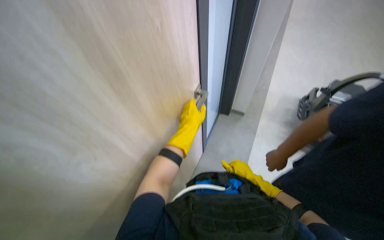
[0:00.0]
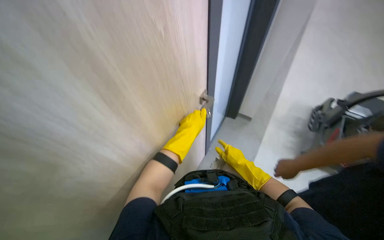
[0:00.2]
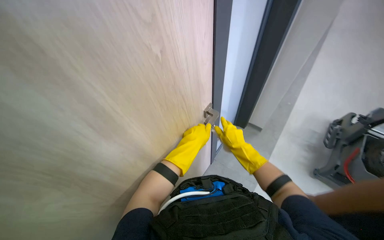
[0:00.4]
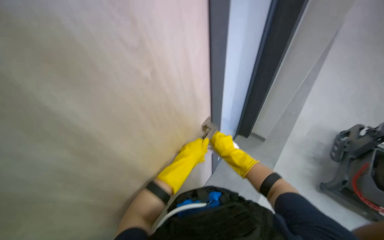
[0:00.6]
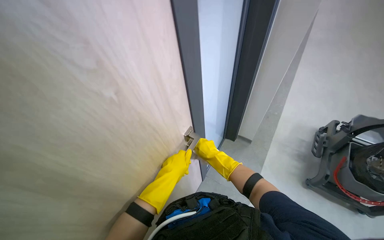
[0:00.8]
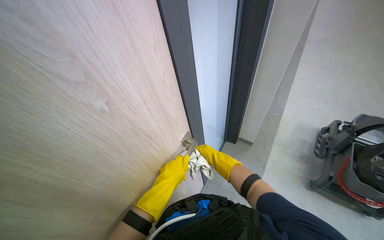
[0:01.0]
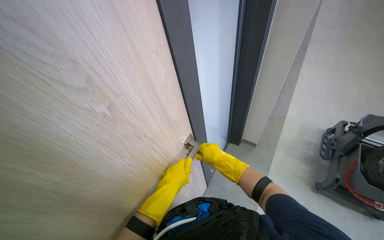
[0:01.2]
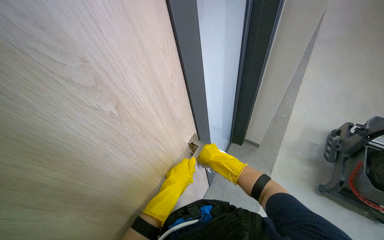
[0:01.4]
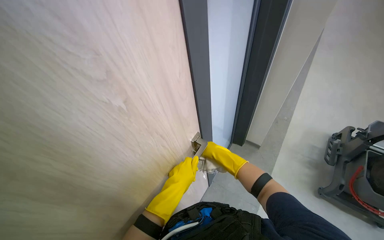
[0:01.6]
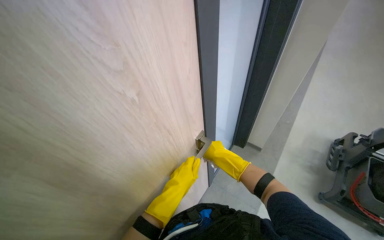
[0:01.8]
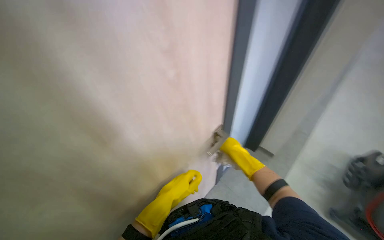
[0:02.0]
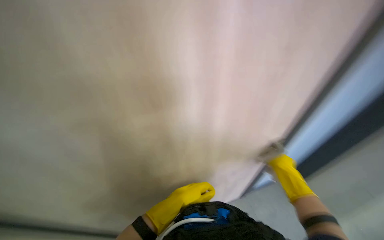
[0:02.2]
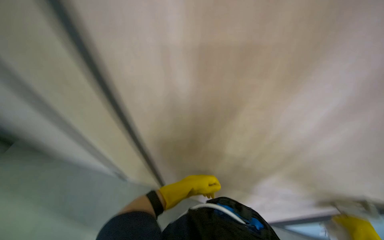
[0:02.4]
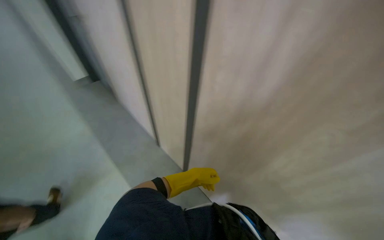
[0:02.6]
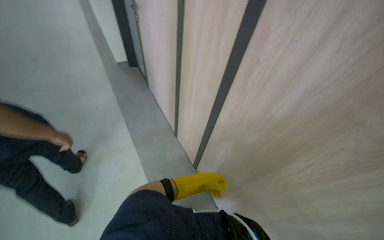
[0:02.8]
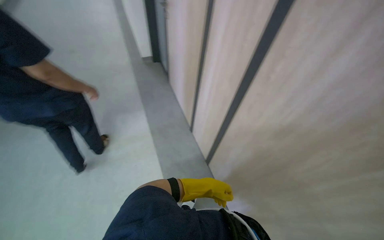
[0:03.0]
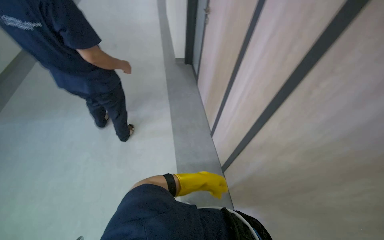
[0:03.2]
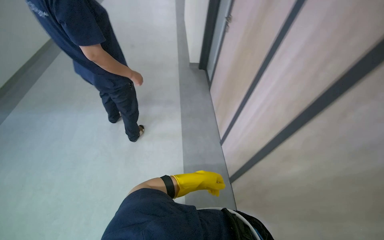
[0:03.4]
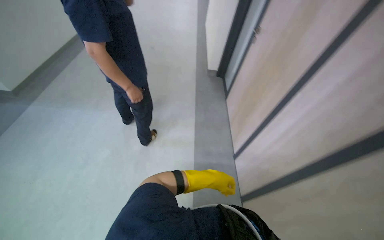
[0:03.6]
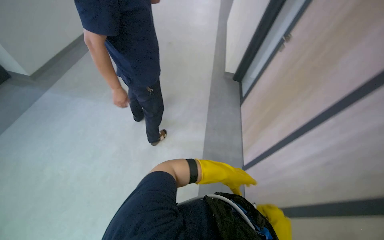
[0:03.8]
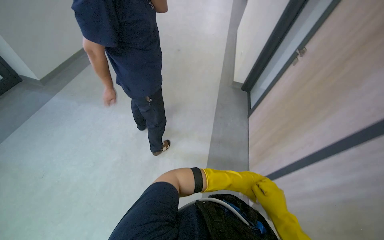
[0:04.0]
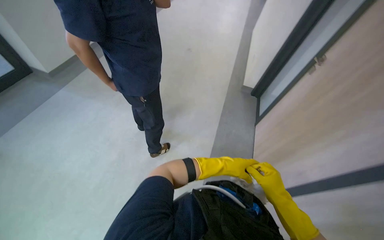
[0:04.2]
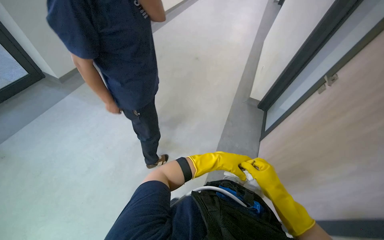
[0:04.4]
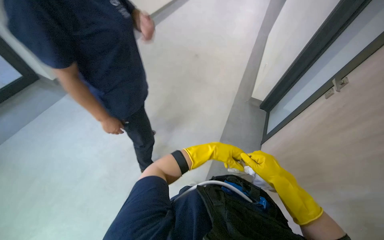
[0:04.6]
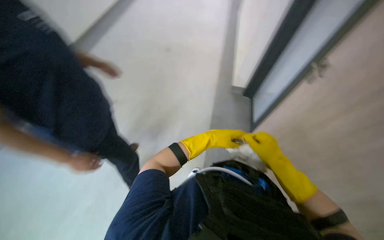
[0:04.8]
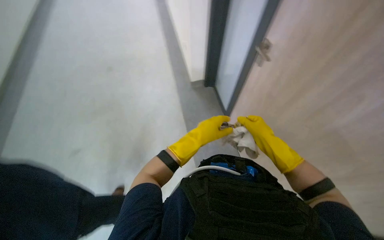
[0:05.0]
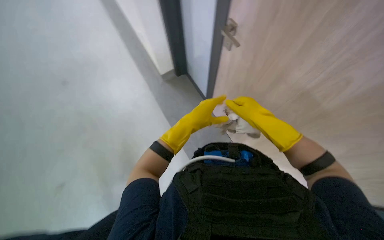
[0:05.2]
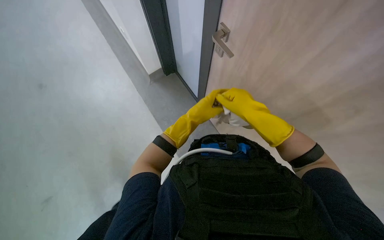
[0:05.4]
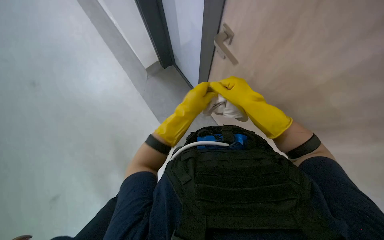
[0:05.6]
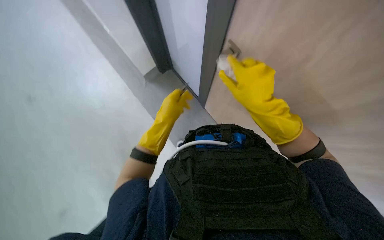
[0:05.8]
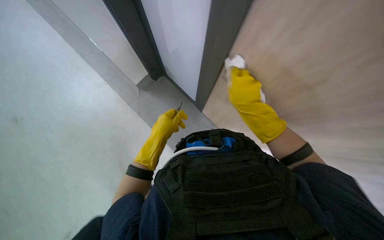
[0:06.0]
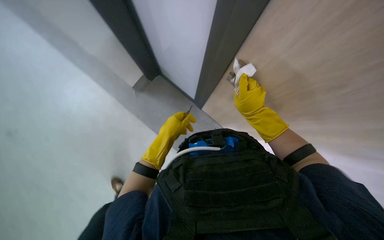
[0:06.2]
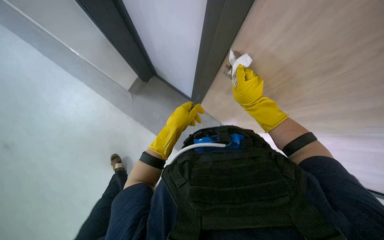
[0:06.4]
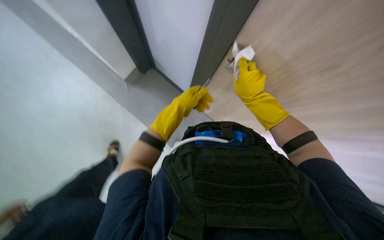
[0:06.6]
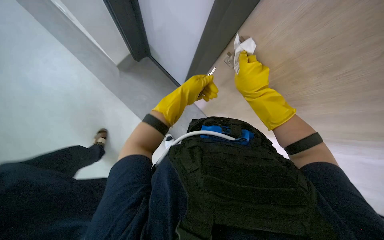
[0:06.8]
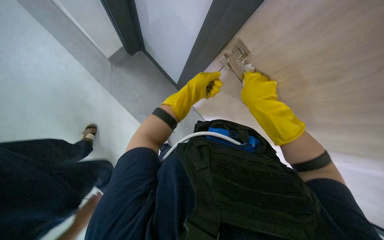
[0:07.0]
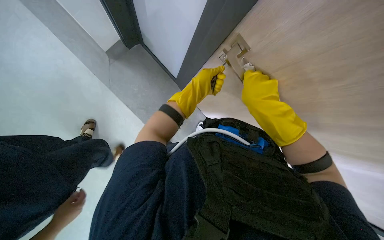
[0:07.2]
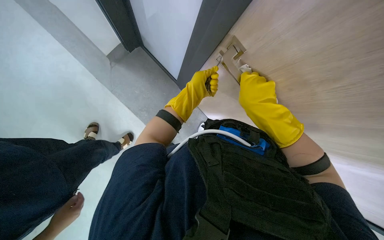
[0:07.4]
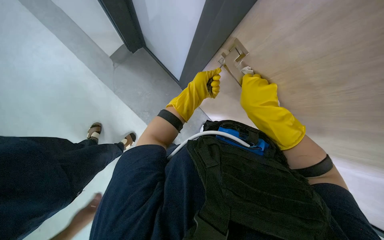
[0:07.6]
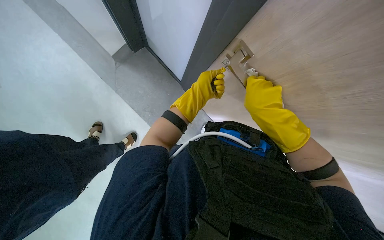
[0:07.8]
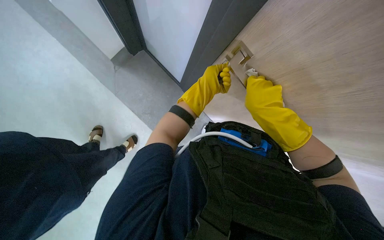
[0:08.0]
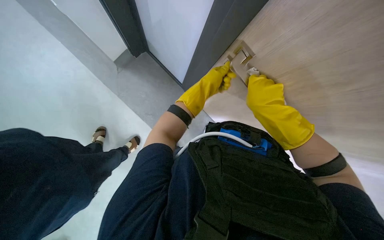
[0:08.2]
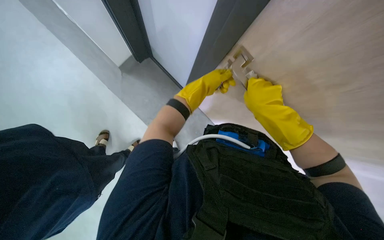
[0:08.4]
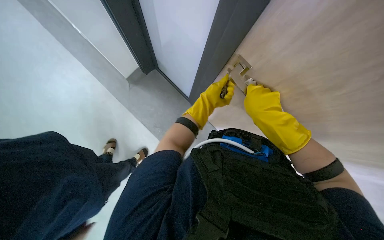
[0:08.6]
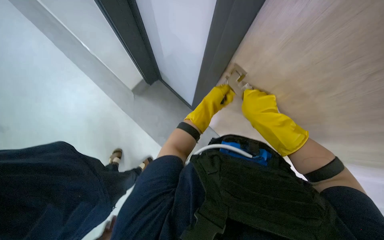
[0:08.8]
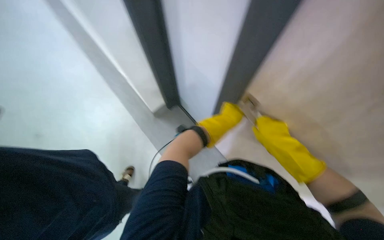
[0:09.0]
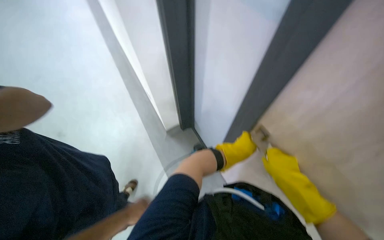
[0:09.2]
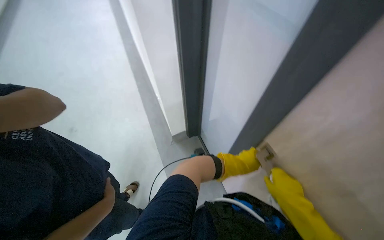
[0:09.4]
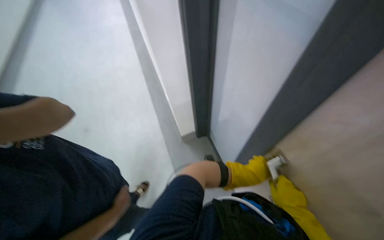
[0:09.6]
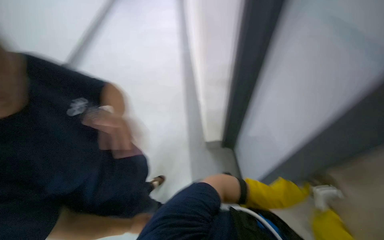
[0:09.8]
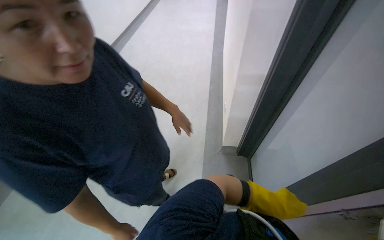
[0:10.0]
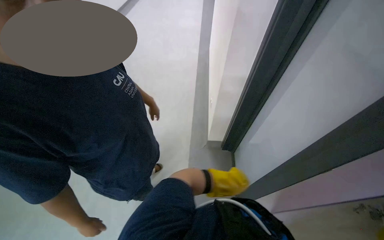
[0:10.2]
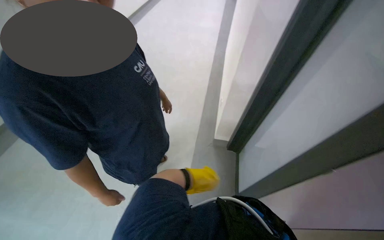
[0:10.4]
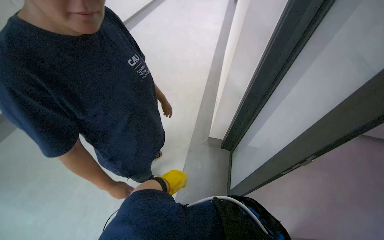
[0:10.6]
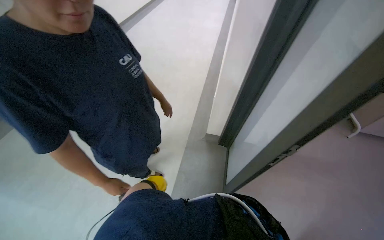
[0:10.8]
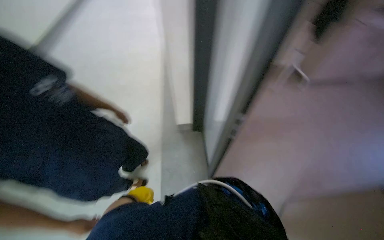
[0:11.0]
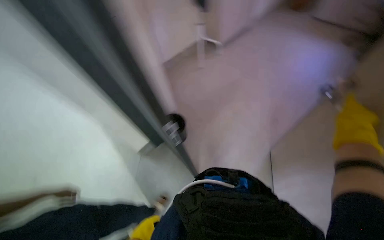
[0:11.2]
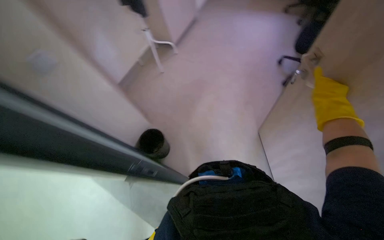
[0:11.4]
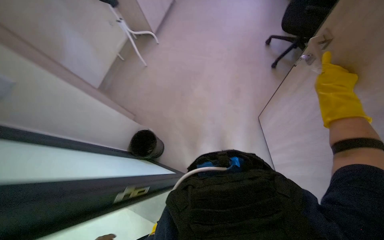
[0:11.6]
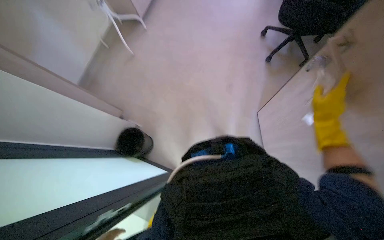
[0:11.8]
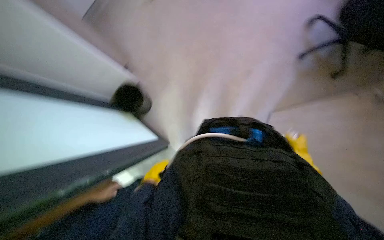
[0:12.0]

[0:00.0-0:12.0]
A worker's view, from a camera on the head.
Job: wiping surfaces.
The whole recording: Wiping office desk surface. The worker wipes the surface of an office desk with a white cloth.
0:00.0 to 0:01.6: The left hand moves nearer to the camera, roughly 10 cm.
0:01.6 to 0:03.0: The wearer's head swings some 75 degrees to the left.
0:03.0 to 0:04.4: The wearer looks some 45 degrees further to the left. The camera pitches upward, by some 15 degrees.
0:04.4 to 0:06.0: The head turns to the right by approximately 30 degrees.
0:06.0 to 0:07.6: The left hand goes some 15 cm farther from the camera and up the picture.
0:07.6 to 0:09.0: The wearer looks roughly 20 degrees further upward. The left hand travels nearer to the camera by about 10 cm.
0:09.0 to 0:10.4: The wearer's head swings about 25 degrees to the left. The left hand travels to the left and down the picture by roughly 20 cm.
0:10.4 to 0:12.0: The wearer's head swings roughly 40 degrees to the right. The view tips downward by roughly 20 degrees.

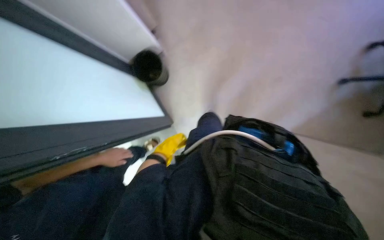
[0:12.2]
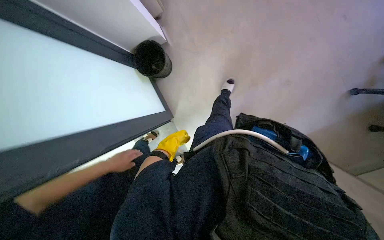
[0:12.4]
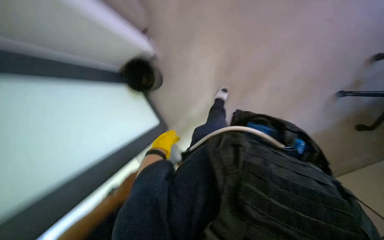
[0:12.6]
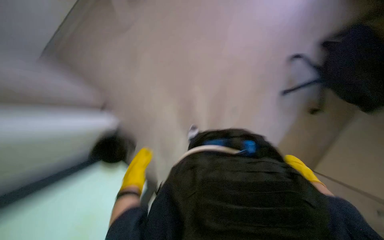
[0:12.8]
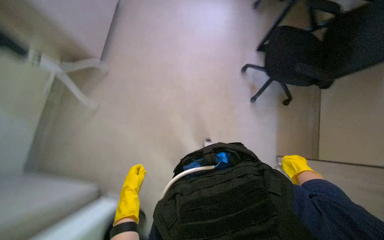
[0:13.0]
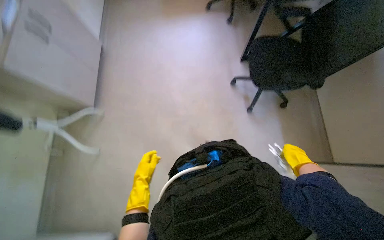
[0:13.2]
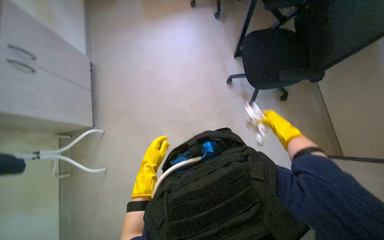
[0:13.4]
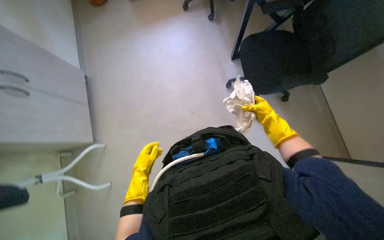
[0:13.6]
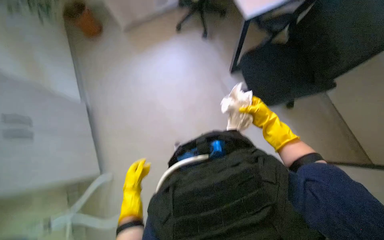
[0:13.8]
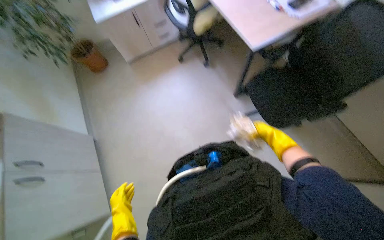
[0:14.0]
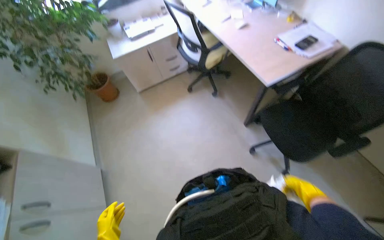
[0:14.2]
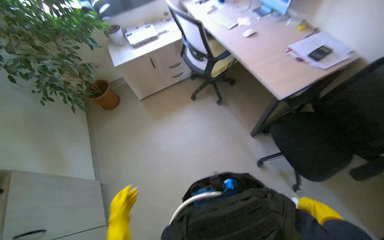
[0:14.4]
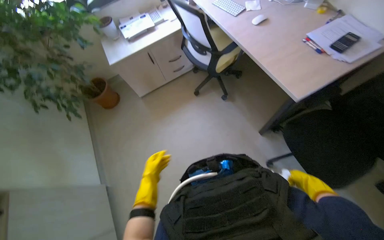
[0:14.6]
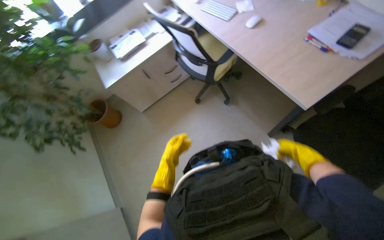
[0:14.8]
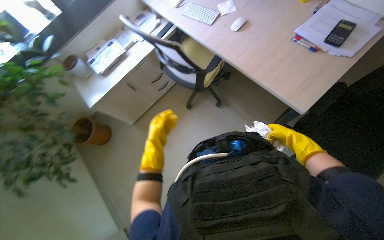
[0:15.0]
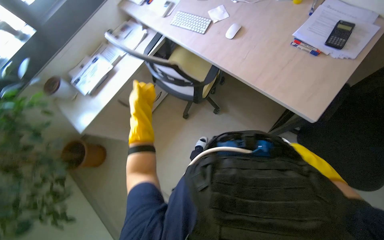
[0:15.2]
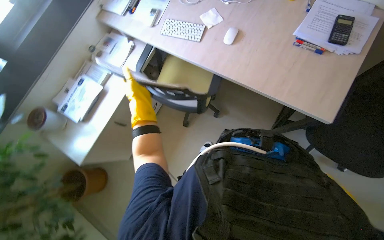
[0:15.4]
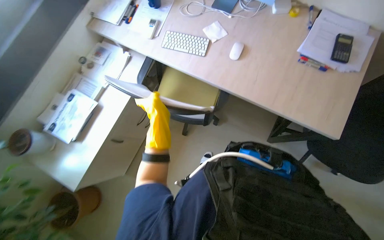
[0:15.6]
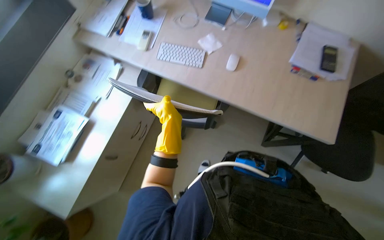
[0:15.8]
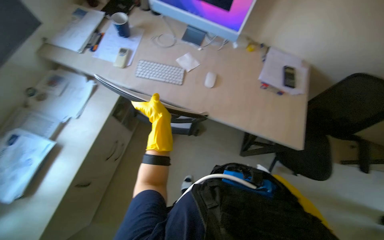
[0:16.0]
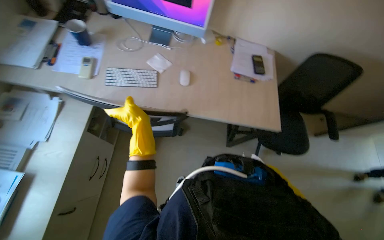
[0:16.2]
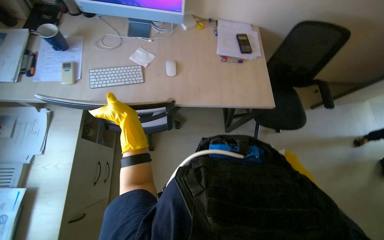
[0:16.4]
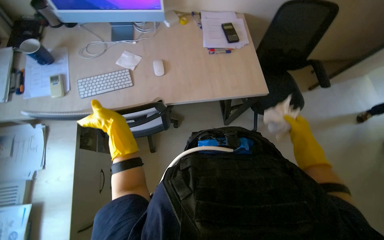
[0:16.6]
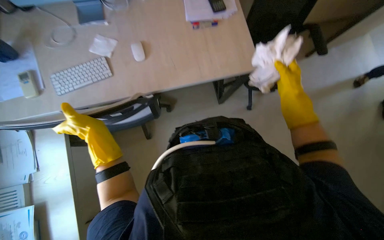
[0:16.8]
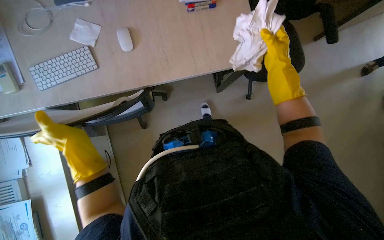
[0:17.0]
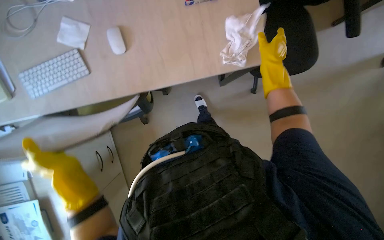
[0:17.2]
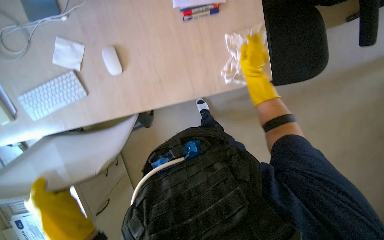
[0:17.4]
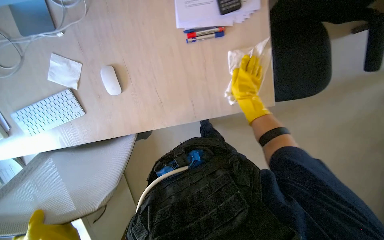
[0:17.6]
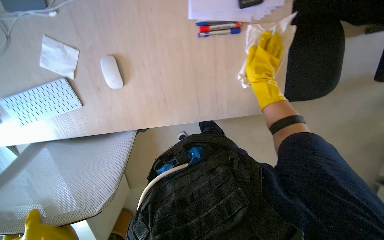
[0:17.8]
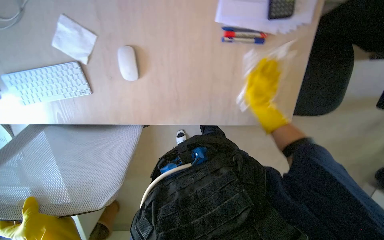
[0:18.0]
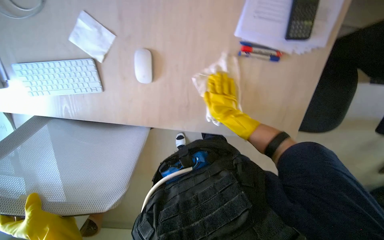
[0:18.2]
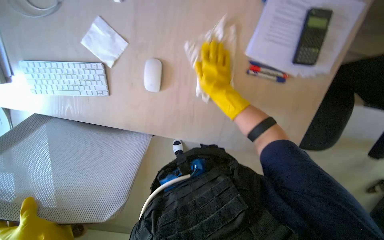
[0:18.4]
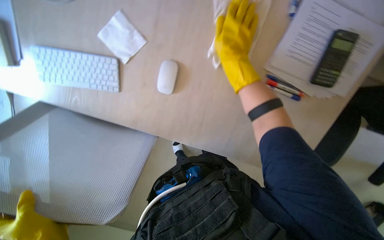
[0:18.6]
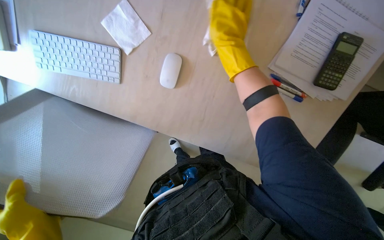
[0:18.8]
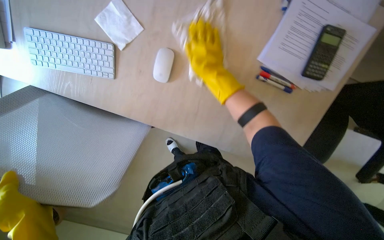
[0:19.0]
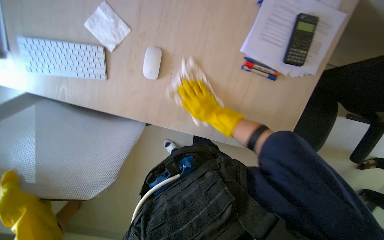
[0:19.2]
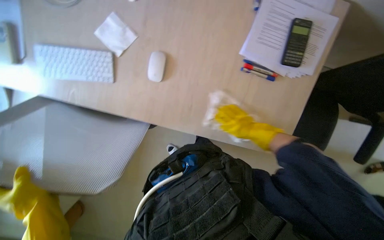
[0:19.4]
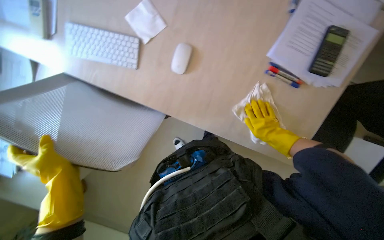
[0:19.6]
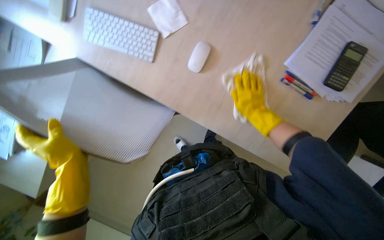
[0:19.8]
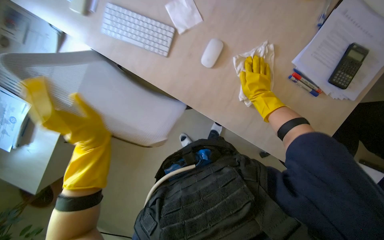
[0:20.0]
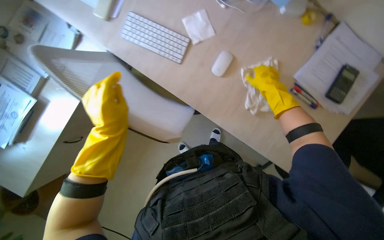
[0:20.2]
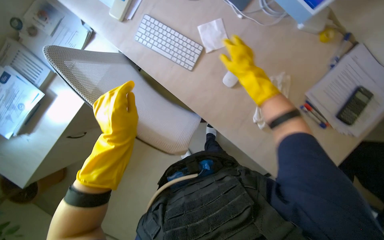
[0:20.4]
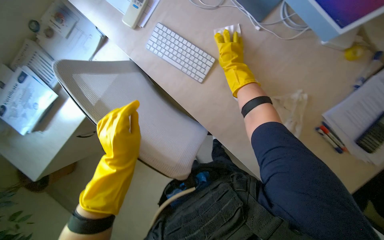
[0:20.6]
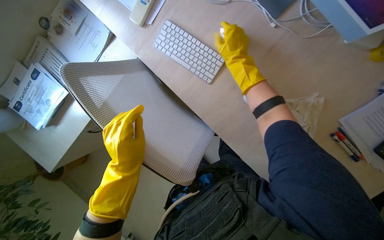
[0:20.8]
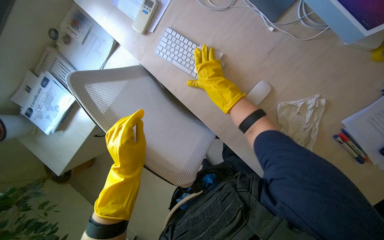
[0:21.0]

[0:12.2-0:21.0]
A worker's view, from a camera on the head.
Job: wiping surfaces.
The whole recording: Wiping office desk surface. The worker wipes the surface of an office desk with a white cloth.
0:12.2 to 0:13.6: The wearer's head swings some 50 degrees to the right. The camera pitches upward, by about 25 degrees.
0:13.6 to 0:15.2: The wearer moves about 80 cm. The view tilts about 15 degrees upward. The scene rotates counterclockwise by about 25 degrees.
0:15.2 to 0:16.6: The wearer looks roughly 50 degrees further to the right.
0:16.6 to 0:18.0: The camera pitches downward, by some 20 degrees. The right hand shifts about 20 cm up the picture and to the left.
0:19.6 to 0:21.0: The right hand shifts roughly 60 cm to the left and up the picture.
